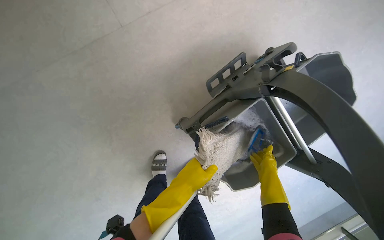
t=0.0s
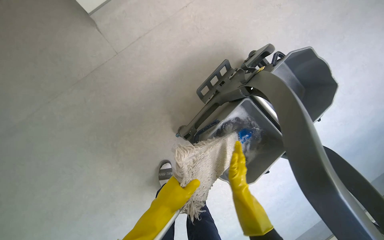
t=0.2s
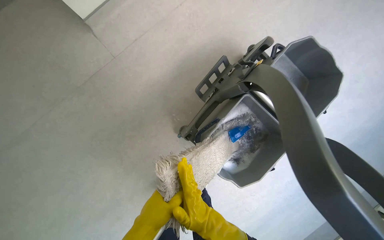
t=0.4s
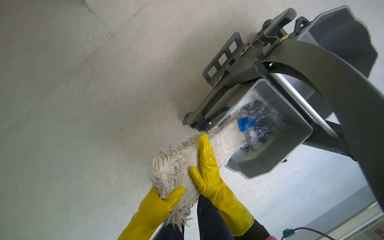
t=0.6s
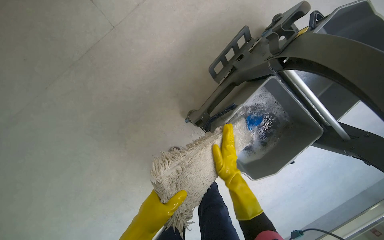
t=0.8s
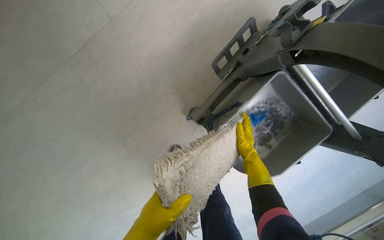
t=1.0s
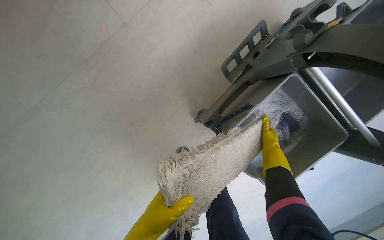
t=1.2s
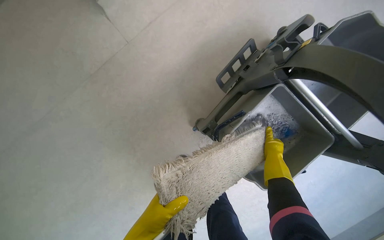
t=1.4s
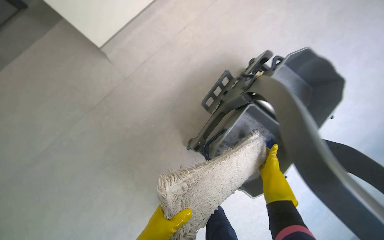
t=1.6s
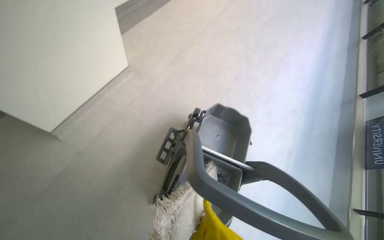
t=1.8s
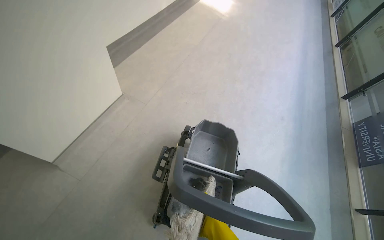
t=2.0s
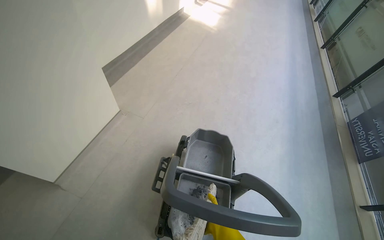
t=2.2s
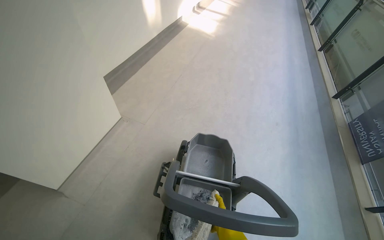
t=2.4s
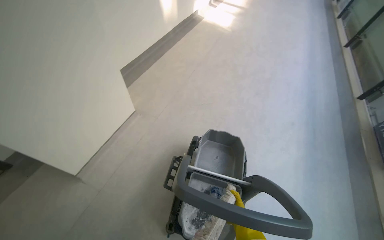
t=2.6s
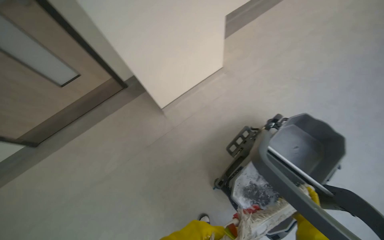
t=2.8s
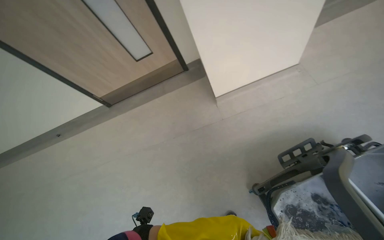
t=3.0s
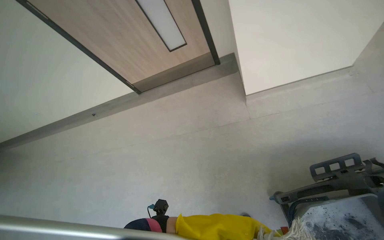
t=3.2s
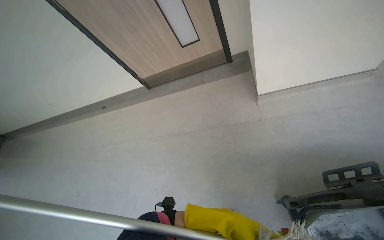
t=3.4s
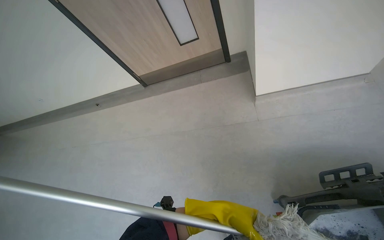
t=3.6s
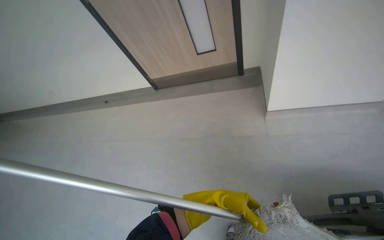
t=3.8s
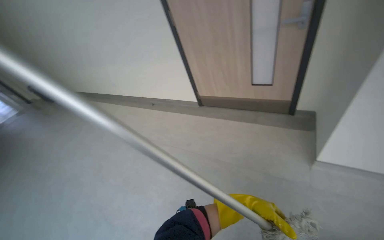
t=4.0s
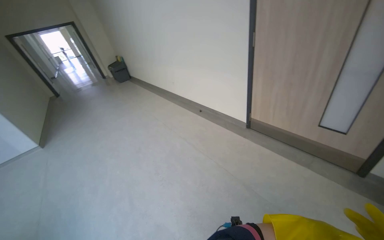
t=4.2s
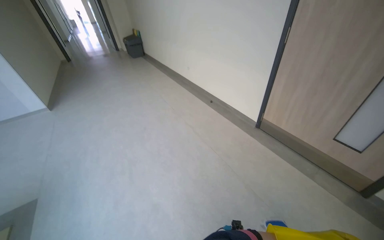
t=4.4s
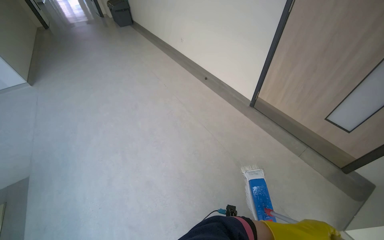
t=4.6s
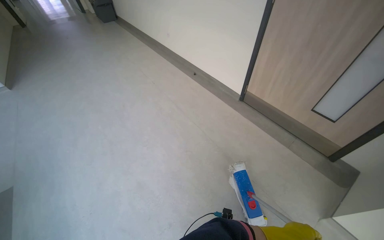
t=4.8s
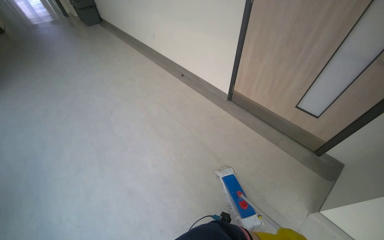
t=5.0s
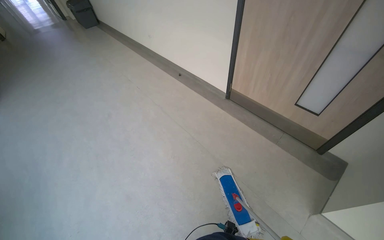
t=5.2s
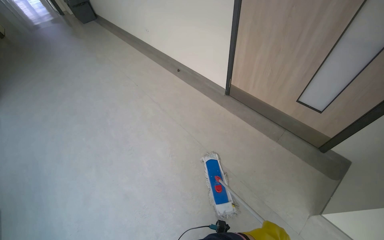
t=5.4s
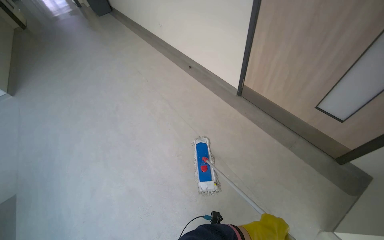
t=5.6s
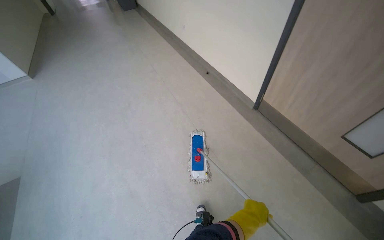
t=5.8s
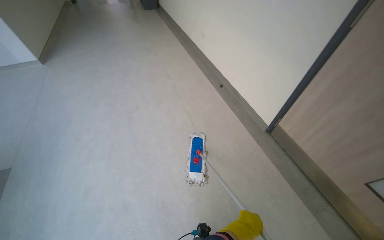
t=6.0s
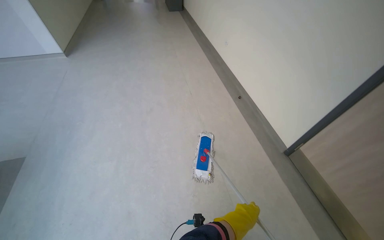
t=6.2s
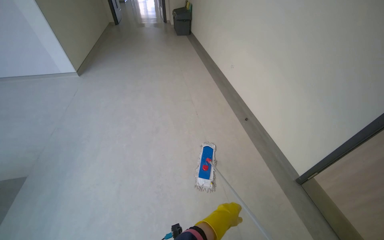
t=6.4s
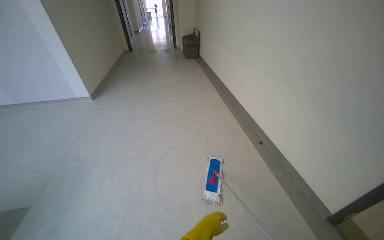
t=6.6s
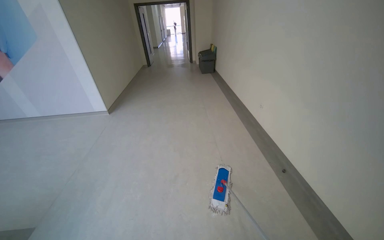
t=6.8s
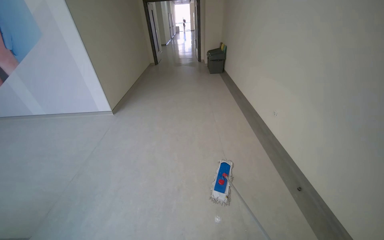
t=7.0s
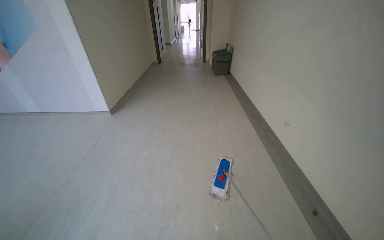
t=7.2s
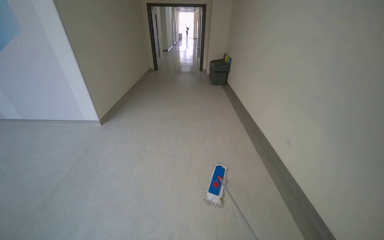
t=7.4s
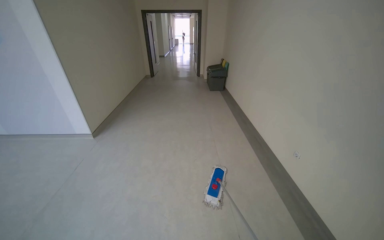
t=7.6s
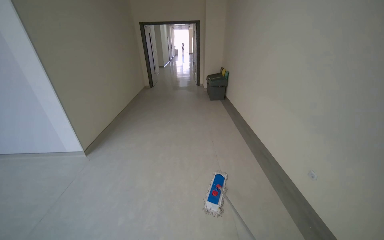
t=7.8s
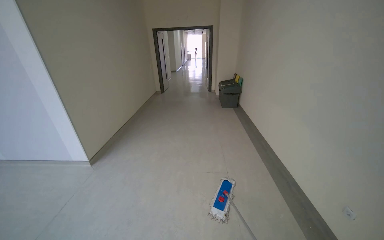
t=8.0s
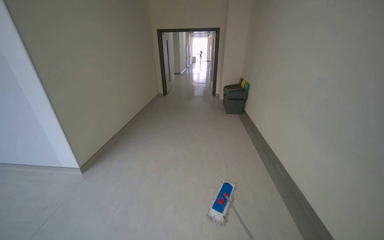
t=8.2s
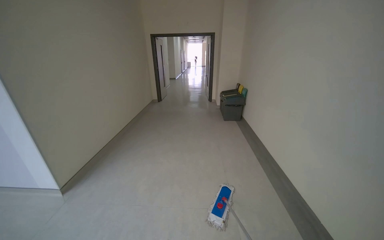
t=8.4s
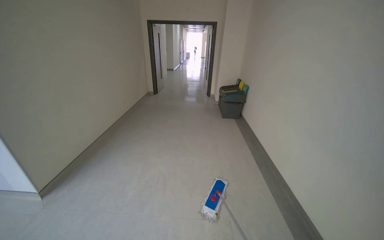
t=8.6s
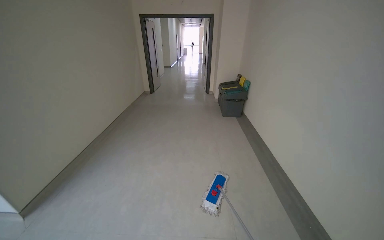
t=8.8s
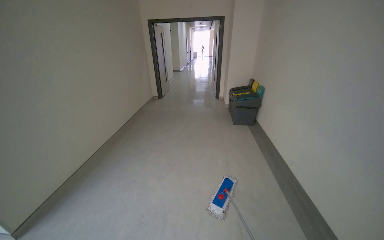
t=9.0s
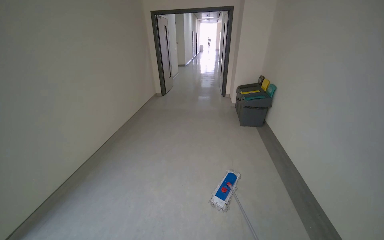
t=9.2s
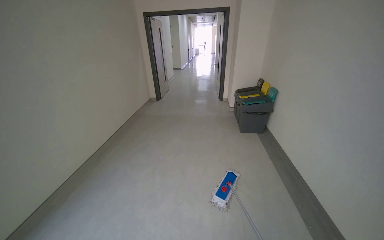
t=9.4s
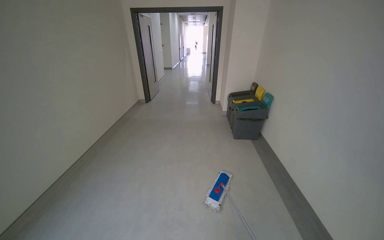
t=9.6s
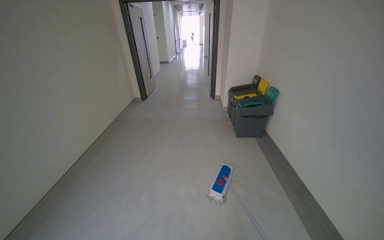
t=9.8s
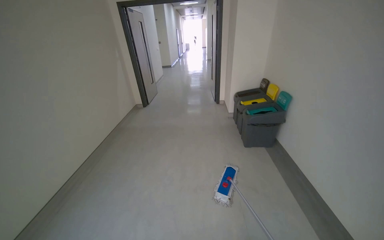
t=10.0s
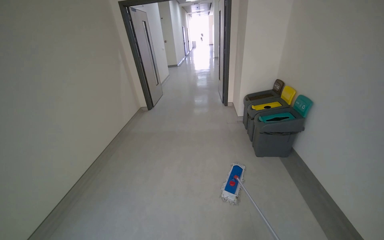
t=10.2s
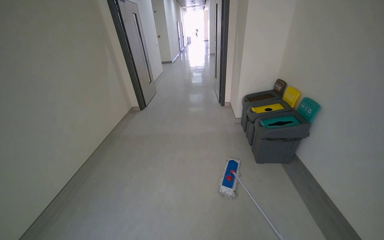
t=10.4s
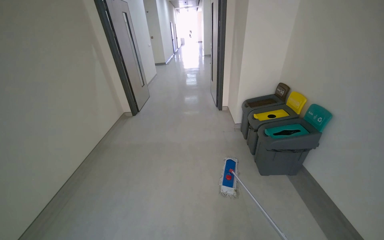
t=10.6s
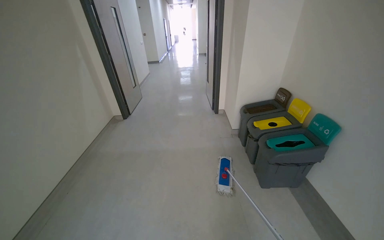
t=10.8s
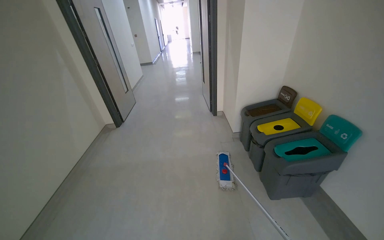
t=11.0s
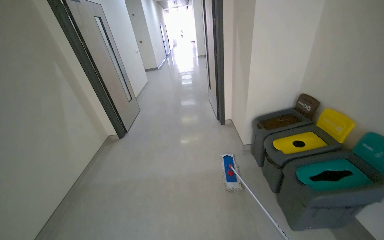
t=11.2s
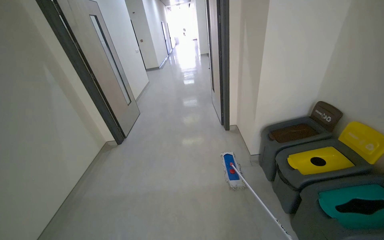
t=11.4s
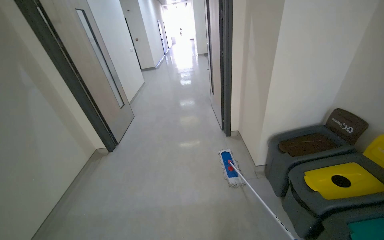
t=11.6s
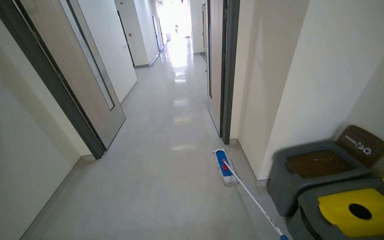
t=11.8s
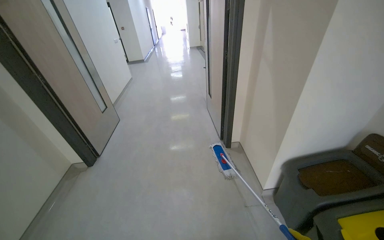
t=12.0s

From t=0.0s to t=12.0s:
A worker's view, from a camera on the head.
Job: mopping floor.
The whole recording: Mopping hallway floor. The worker mops the hallway floor using a flat mop and a bucket.
From t=0.0s to t=1.6s: The right hand goes to the left and returns, some 25 cm each way.
From t=1.6s to t=3.0s: The head turns to the left by approximately 35 degrees. The camera pitches upward, by about 15 degrees.
From t=4.4s to t=6.0s: The head travels roughly 50 cm. The wearer looks about 15 degrees further downward.
From t=6.0s to t=7.6s: The head travels approximately 1.5 m. The head rotates some 20 degrees to the left. The wearer looks some 20 degrees further upward.
From t=7.6s to t=9.0s: The camera is carried some 1.5 m.
From t=9.0s to t=10.4s: The head travels about 1.5 m.
From t=10.4s to t=12.0s: The camera travels about 1.5 m.

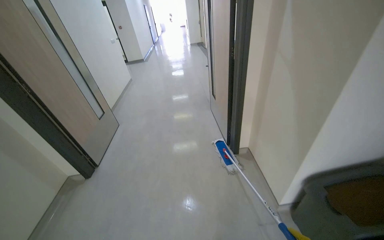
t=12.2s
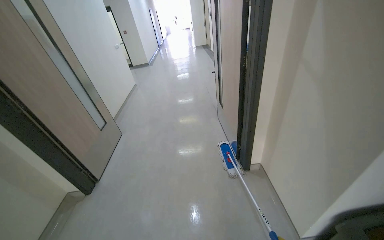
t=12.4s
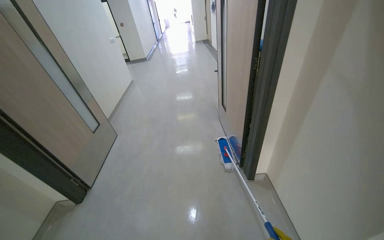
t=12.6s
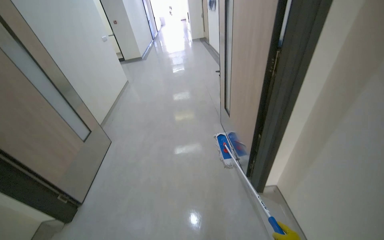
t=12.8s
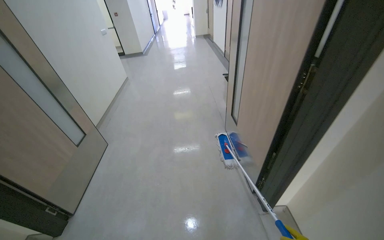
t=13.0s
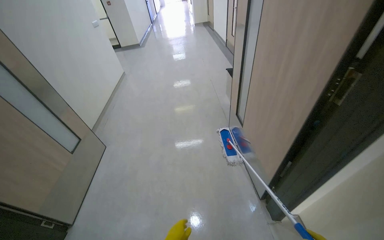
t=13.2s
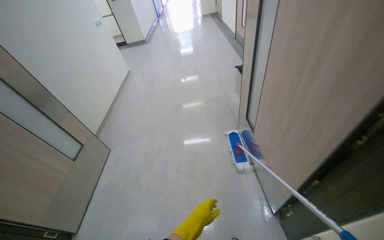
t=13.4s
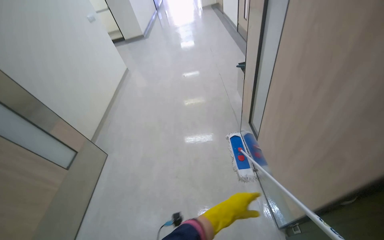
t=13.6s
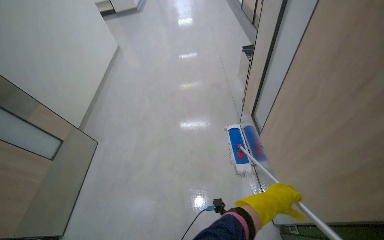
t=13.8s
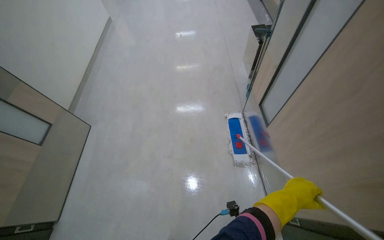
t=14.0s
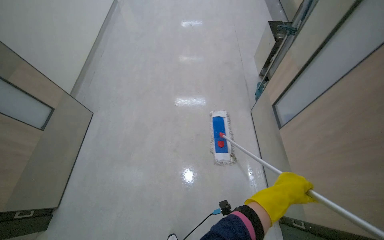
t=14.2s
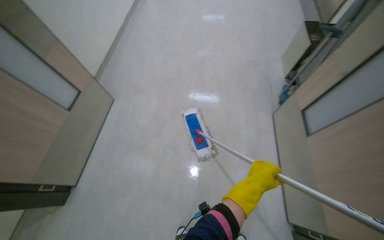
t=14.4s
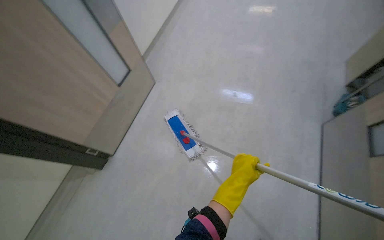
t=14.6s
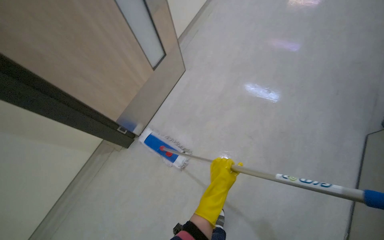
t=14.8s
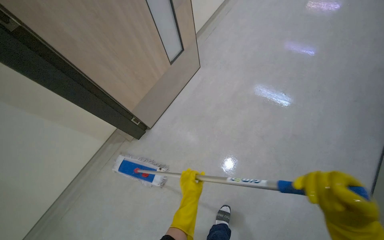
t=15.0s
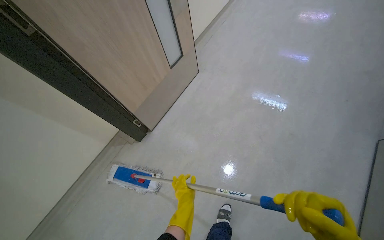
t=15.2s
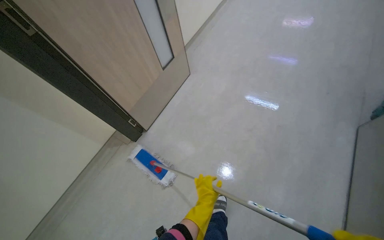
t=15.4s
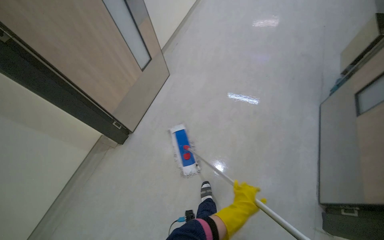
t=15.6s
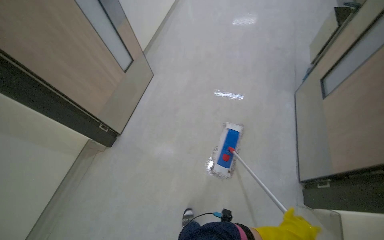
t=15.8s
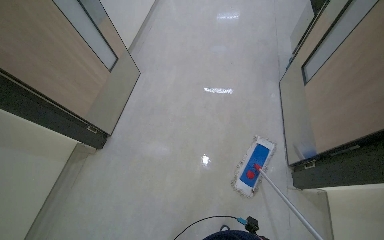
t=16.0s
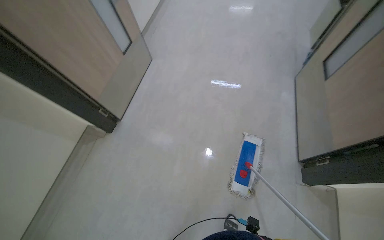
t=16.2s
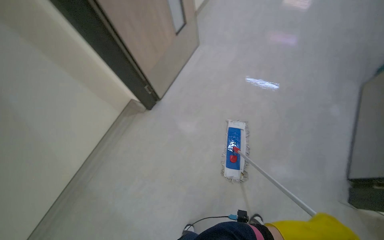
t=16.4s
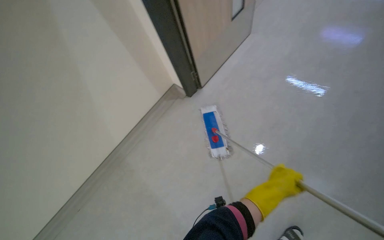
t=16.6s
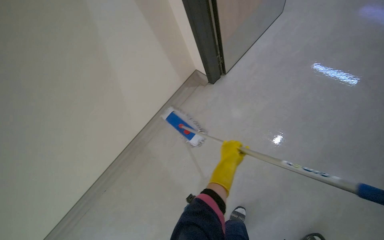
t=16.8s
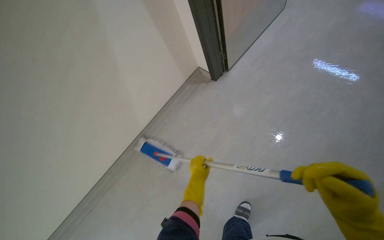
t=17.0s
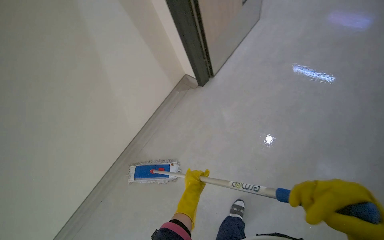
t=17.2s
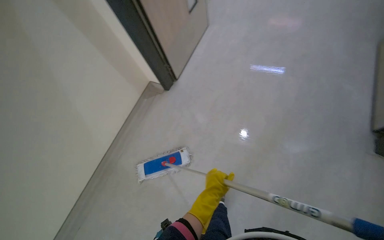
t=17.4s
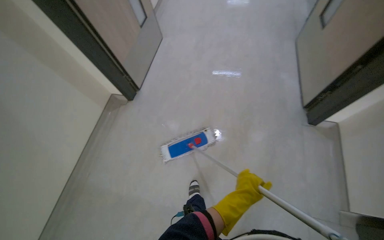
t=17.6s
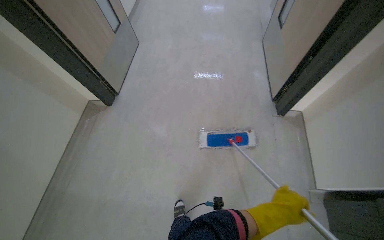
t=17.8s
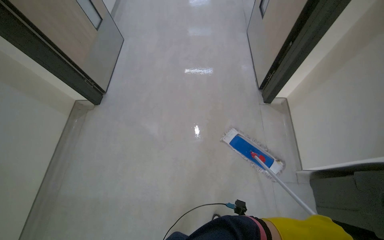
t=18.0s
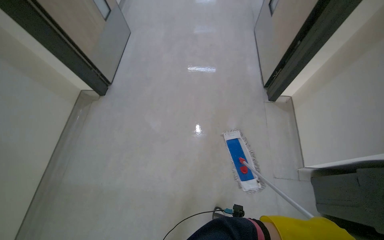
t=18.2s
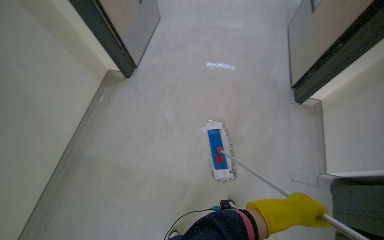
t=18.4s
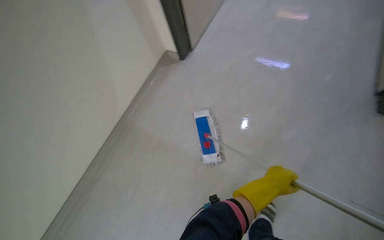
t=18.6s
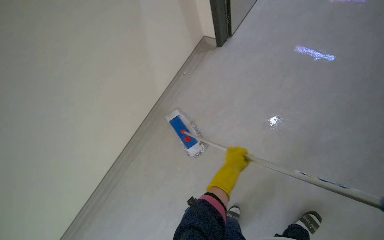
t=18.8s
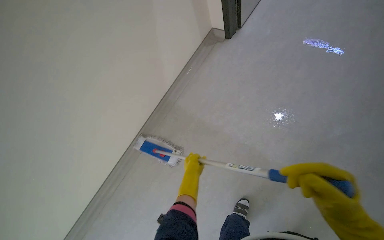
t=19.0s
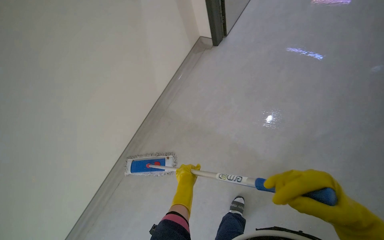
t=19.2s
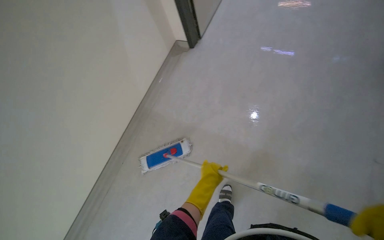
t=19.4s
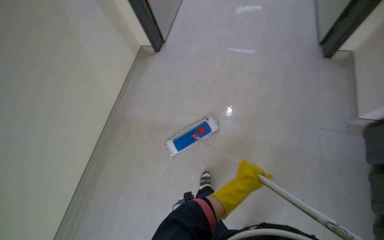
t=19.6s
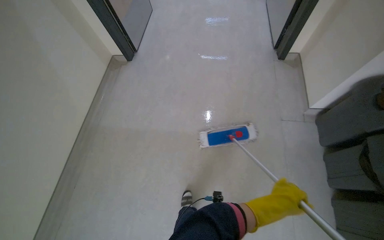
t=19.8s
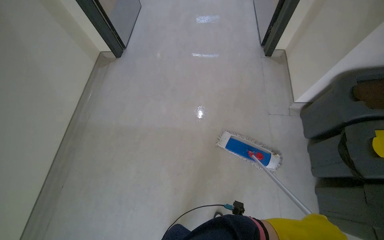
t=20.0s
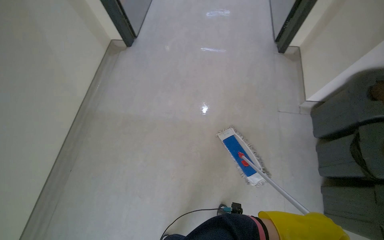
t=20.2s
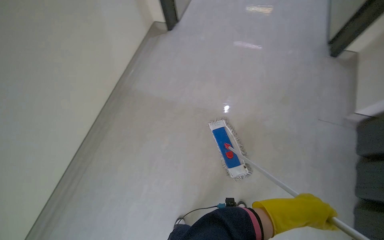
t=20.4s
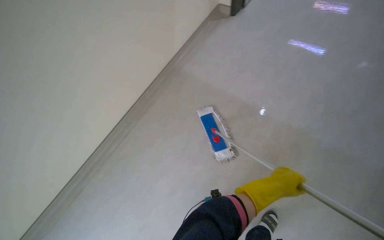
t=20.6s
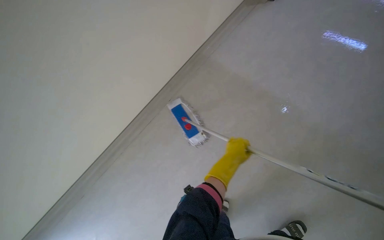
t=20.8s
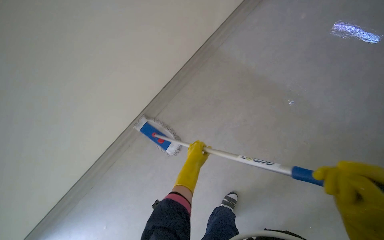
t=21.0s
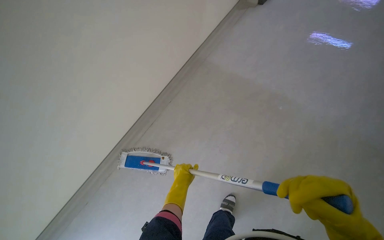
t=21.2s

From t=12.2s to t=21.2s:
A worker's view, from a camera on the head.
Job: mopping floor.
The whole recording: Mopping hallway floor. The worker mops the hallway floor using a flat mop and a bucket.
From t=12.2s to t=13.8s: The camera is carried approximately 1.5 m. The camera pitches downward, by approximately 15 degrees.
From t=13.8s to t=15.2s: The wearer's head swings about 25 degrees to the left. The left hand goes approximately 60 cm to the left.
From t=15.2s to t=16.6s: The camera travels about 40 cm.
From t=16.6s to t=18.2s: The wearer moves about 50 cm. The head turns to the right by some 55 degrees.
